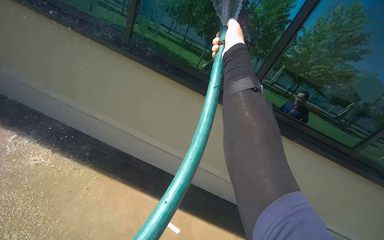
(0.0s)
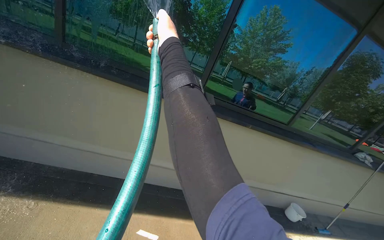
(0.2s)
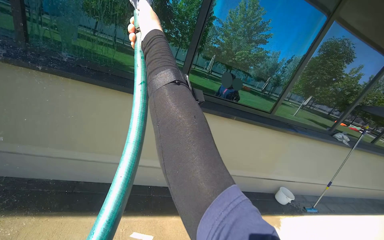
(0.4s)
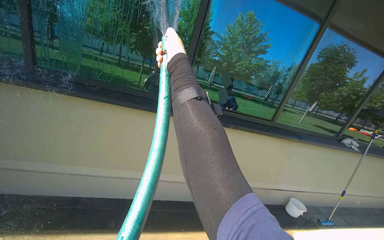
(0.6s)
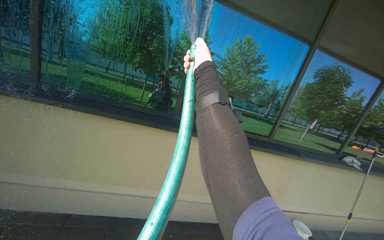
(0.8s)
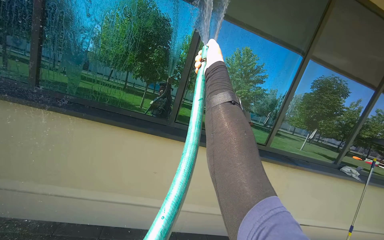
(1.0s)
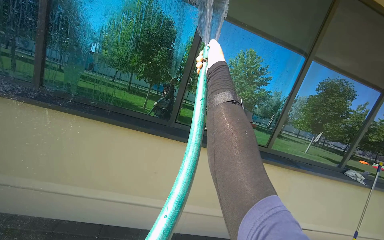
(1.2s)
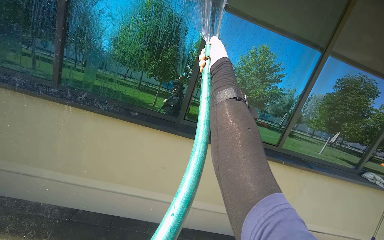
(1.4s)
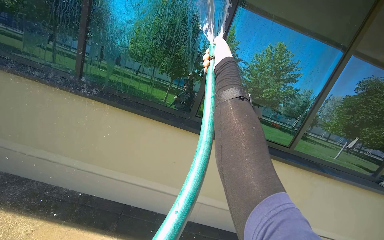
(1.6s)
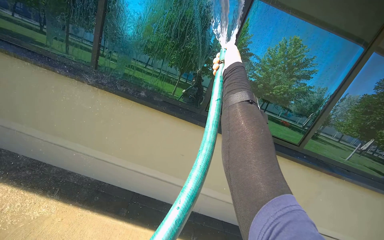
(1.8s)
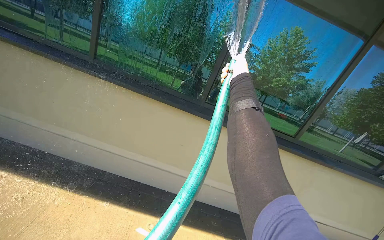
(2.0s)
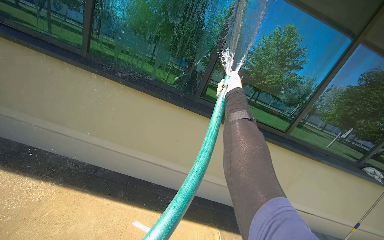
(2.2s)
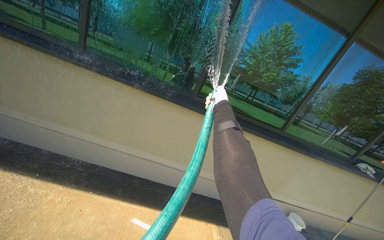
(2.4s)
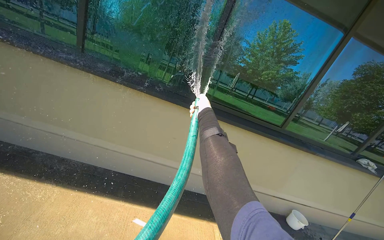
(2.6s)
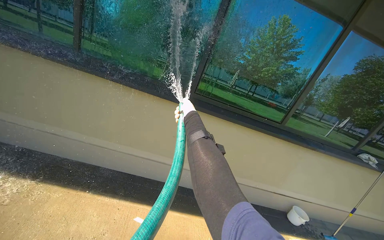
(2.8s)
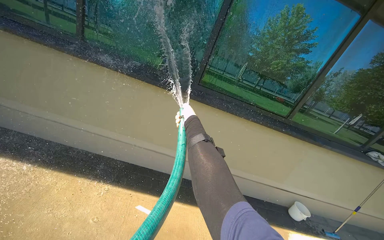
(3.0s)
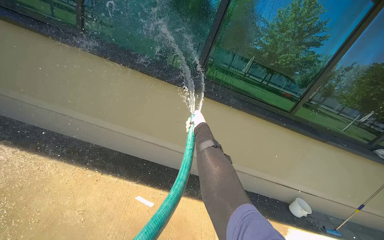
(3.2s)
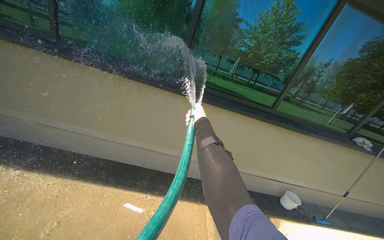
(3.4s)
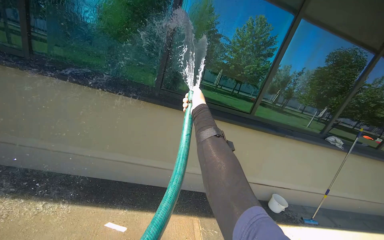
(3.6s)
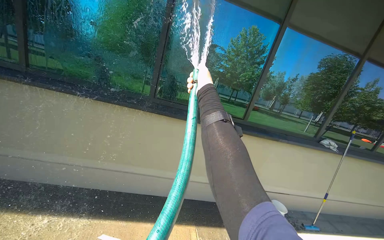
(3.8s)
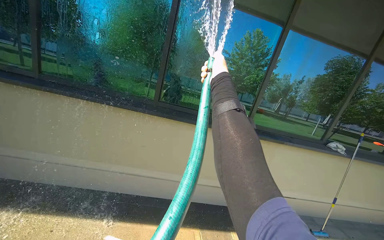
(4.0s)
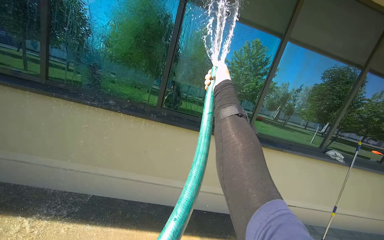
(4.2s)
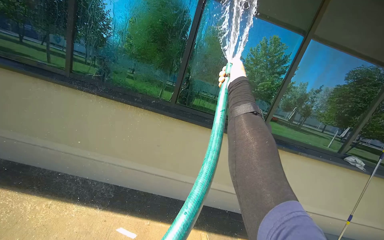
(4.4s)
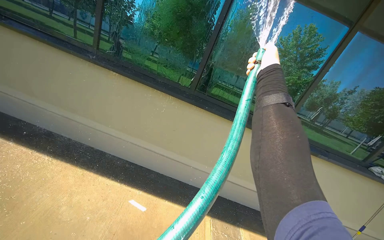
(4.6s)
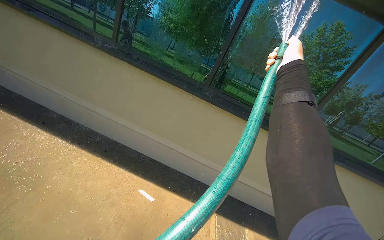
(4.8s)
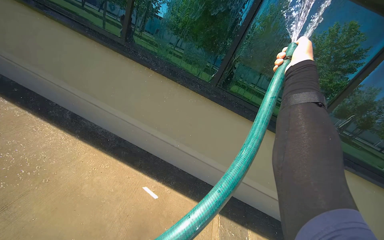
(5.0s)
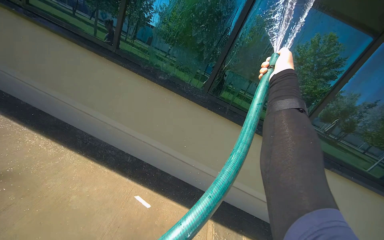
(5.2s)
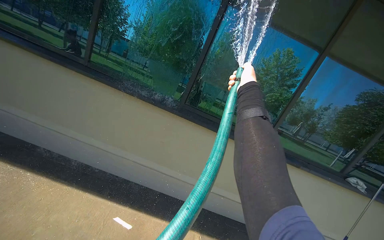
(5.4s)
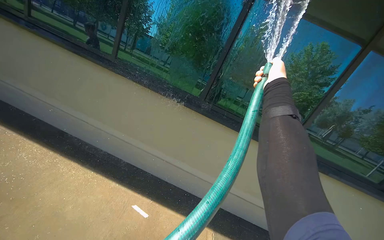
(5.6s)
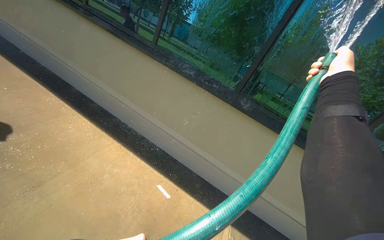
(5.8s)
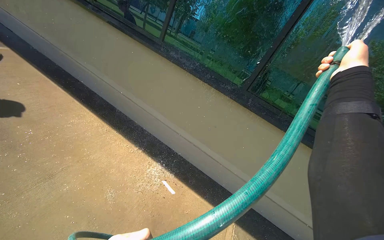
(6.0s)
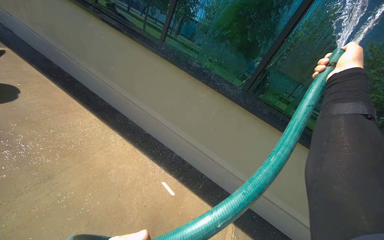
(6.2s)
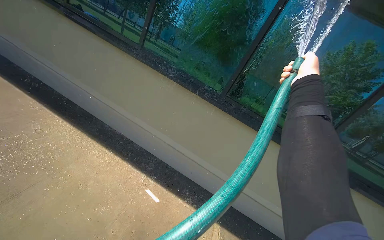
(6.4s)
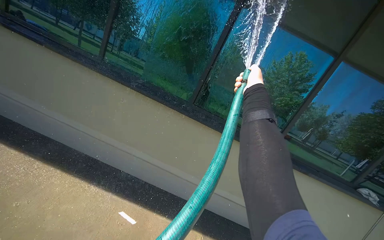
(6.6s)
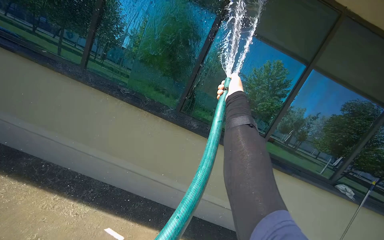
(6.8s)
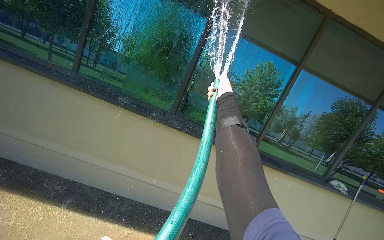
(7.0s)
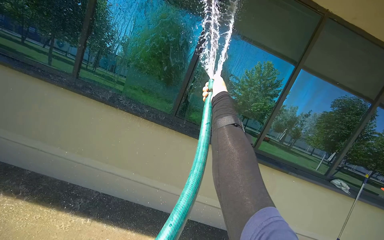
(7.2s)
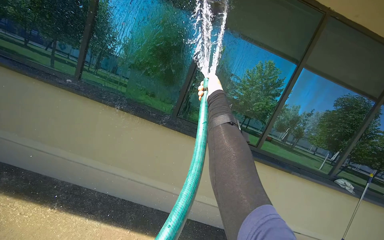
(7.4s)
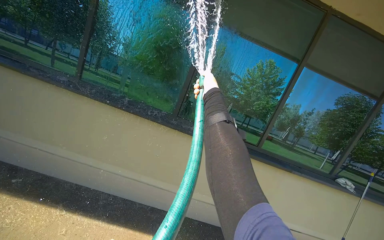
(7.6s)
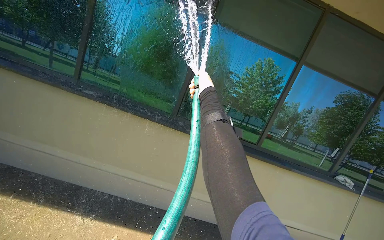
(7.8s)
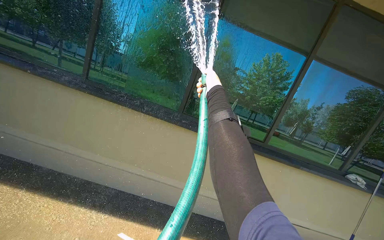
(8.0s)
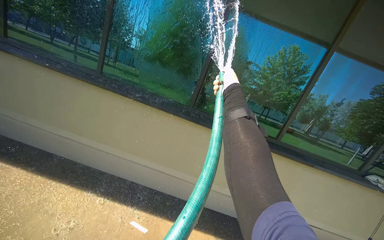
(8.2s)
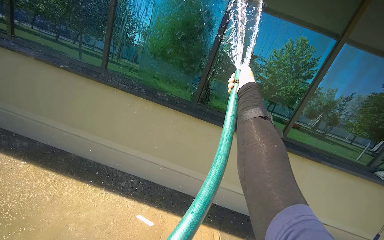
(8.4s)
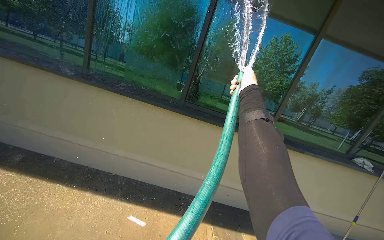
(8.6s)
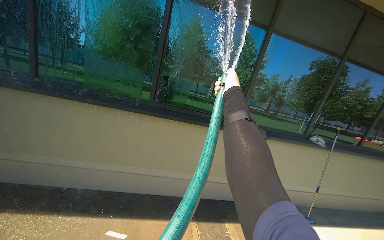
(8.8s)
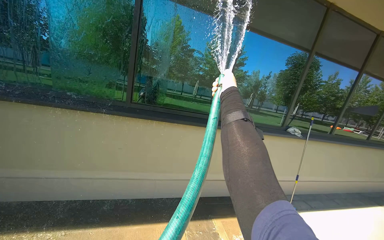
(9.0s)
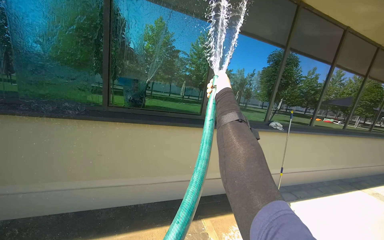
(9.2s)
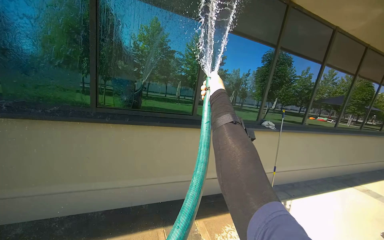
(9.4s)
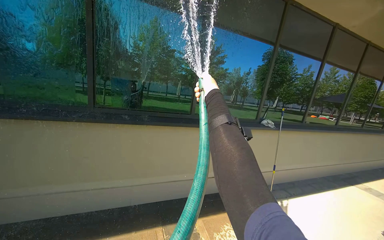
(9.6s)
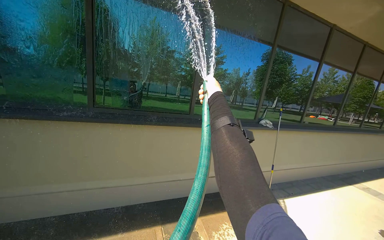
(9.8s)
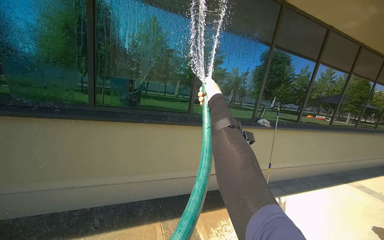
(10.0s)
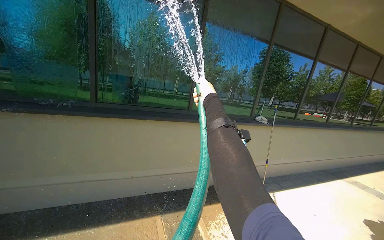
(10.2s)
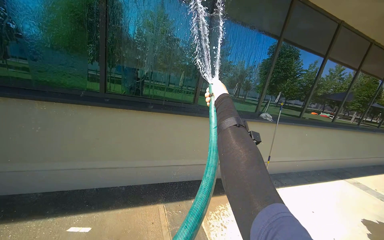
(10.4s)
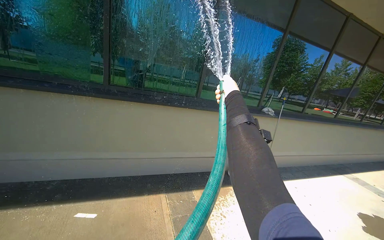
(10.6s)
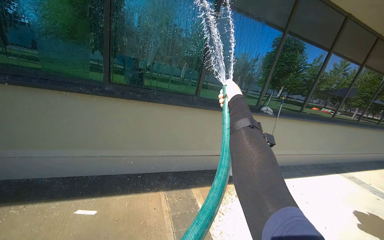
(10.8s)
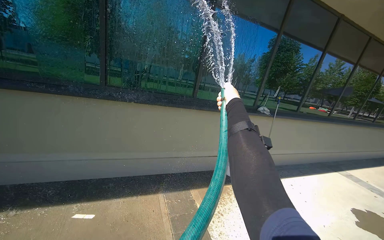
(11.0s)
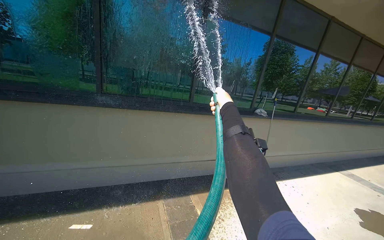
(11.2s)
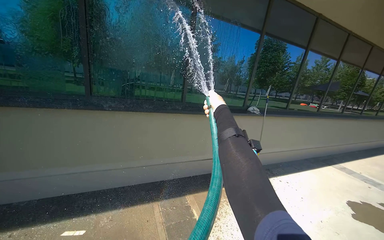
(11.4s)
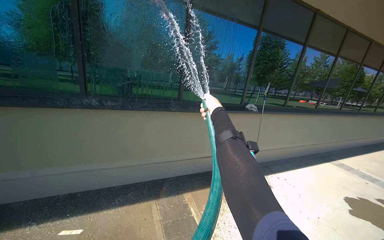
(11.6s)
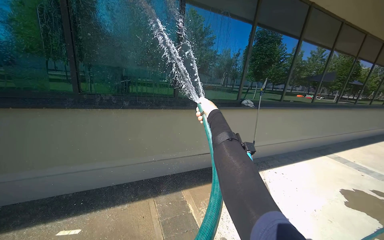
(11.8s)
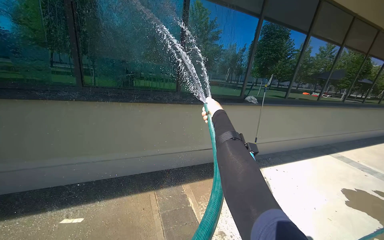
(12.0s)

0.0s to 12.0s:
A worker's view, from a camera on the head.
Job: sweeping floor.
The whole recording: Rinsing Windows and Concrete Ground. The worker rinses the windows and the concrete ground next to the building with a water hose.
1.6s to 3.0s: The right hand moves down the picture, approximately 35 cm.
3.0s to 4.4s: The right hand heads to the right and up the picture, covering approximately 40 cm.
4.4s to 6.0s: The head rotates about 25 degrees to the left. The right hand is displaced nearer to the camera by about 10 cm.
6.0s to 7.6s: The wearer looks approximately 25 degrees further to the right.
7.6s to 9.0s: The right hand is displaced to the right by roughly 15 cm.
10.4s to 12.0s: The right hand shifts approximately 15 cm down the picture.

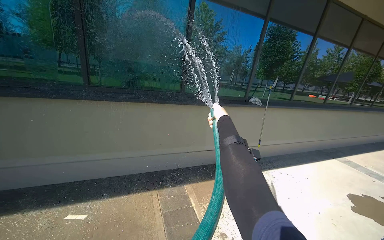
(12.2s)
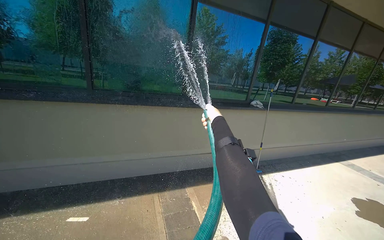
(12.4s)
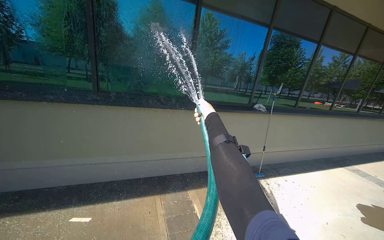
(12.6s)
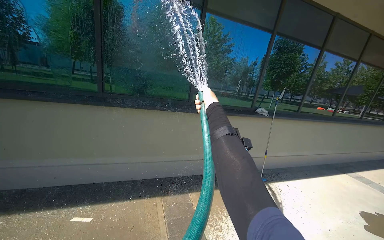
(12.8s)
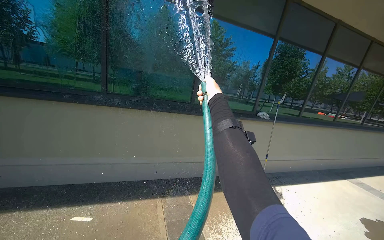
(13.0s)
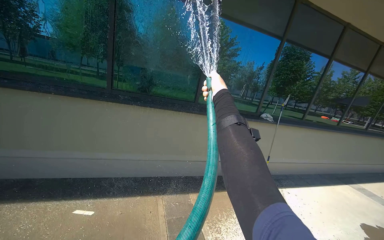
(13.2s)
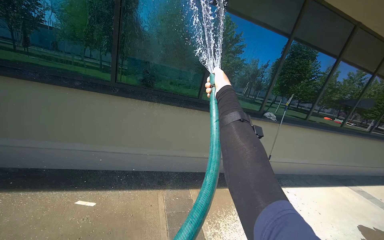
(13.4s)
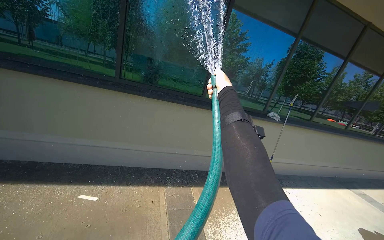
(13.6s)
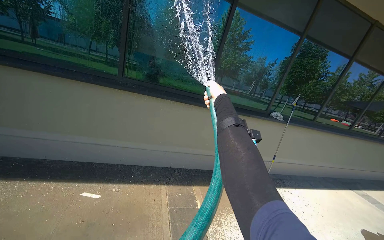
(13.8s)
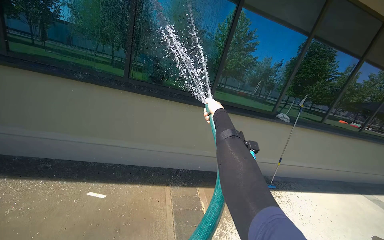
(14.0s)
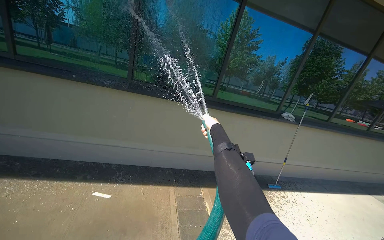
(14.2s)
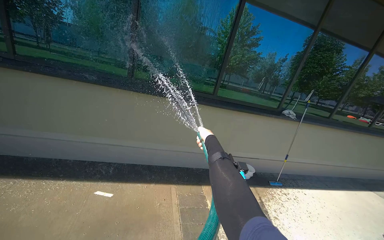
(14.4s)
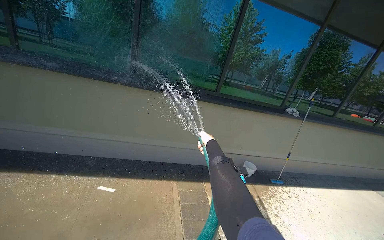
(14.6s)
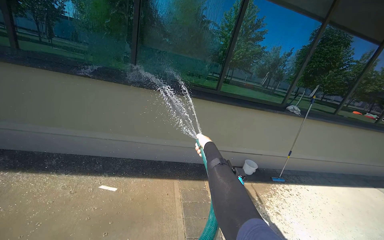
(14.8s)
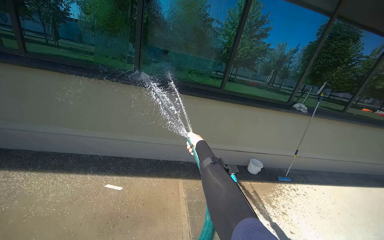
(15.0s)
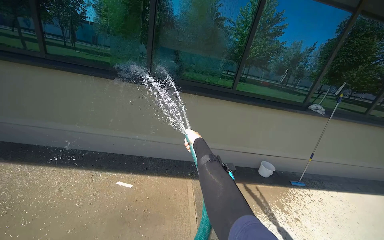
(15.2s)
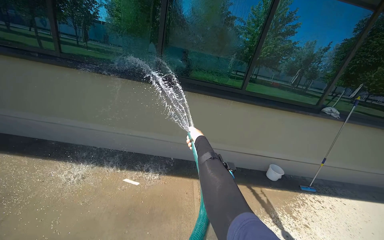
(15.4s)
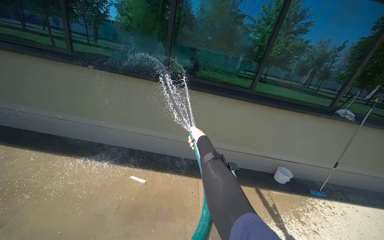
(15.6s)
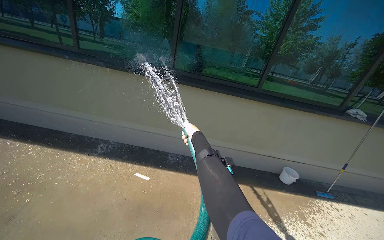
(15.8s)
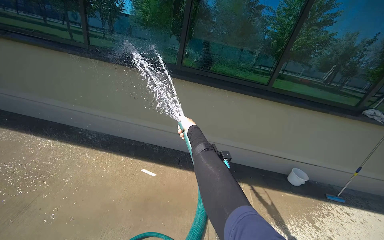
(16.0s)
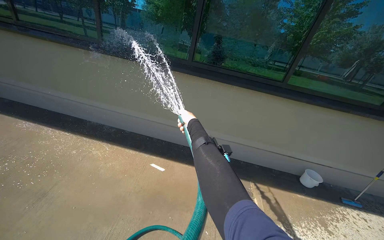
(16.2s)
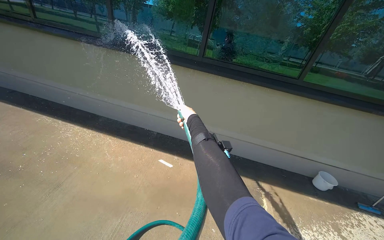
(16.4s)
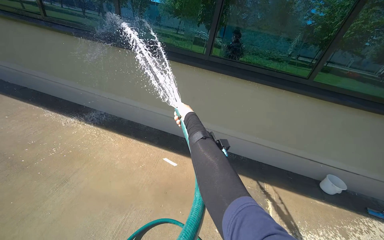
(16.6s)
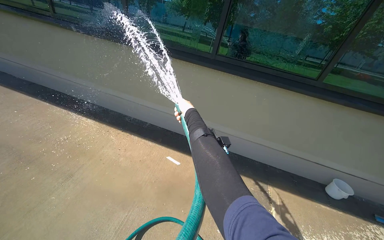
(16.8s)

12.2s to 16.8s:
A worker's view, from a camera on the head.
Job: sweeping floor.
The whole recording: Rinsing Windows and Concrete Ground. The worker rinses the windows and the concrete ground next to the building with a water hose.
12.2s to 13.8s: The right hand heads up the picture, covering roughly 10 cm.
13.8s to 15.2s: The right hand is displaced to the left, down the picture and farther from the camera by some 30 cm.
15.2s to 16.8s: The wearer's head swings roughly 20 degrees to the left.

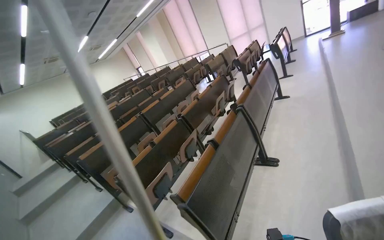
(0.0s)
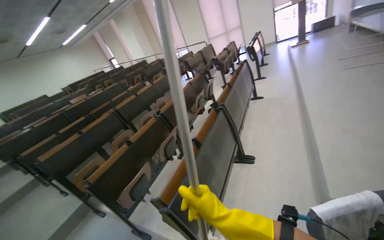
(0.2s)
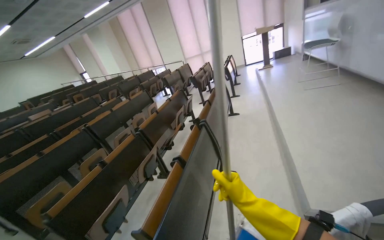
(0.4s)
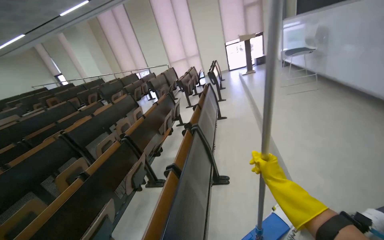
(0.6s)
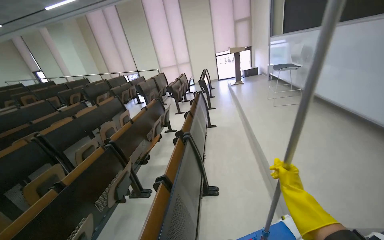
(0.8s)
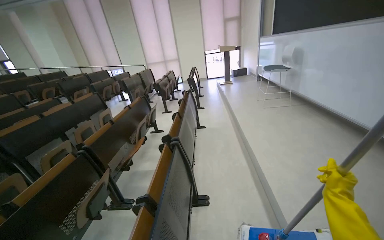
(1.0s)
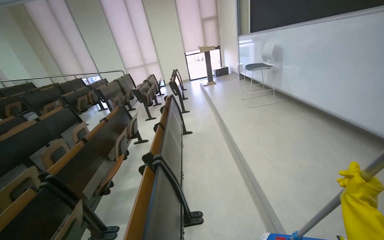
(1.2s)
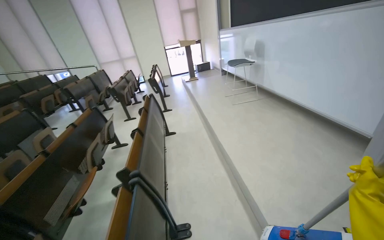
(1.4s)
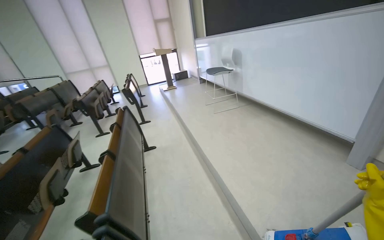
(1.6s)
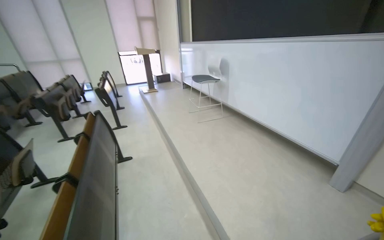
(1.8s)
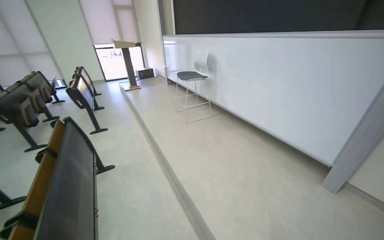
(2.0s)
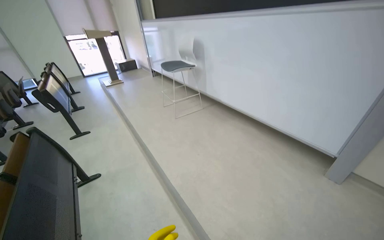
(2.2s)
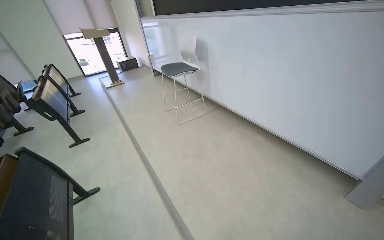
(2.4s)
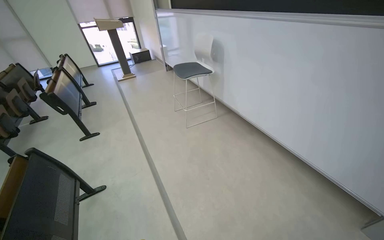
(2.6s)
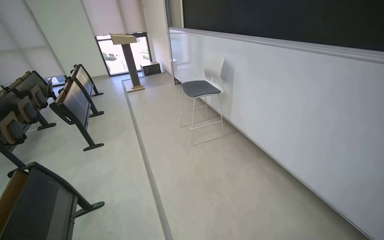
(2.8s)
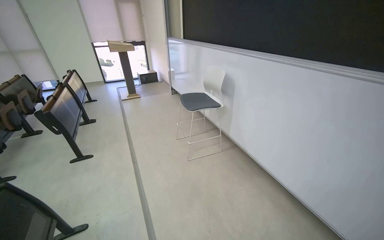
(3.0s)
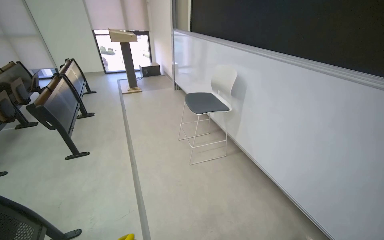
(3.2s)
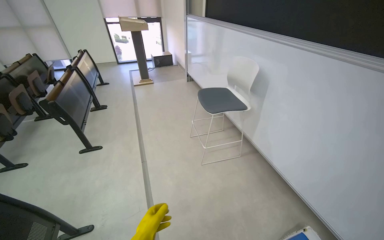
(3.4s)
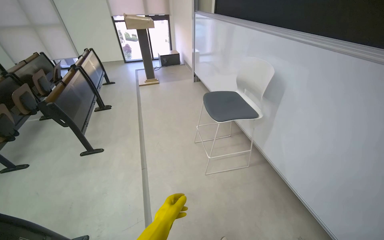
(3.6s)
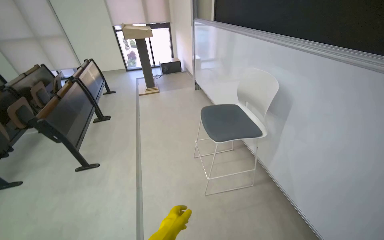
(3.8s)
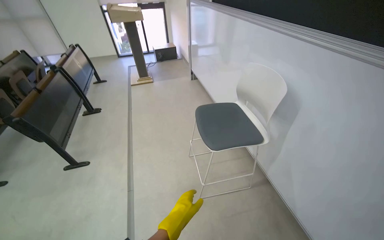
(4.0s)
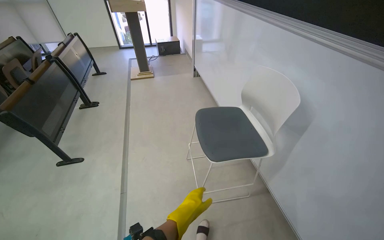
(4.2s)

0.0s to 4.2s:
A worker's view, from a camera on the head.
Job: mopping floor.
The whole recording: Mopping lecture hall floor. The worker mops the floor of the lecture hall, moving chairs and re-wetting the mop as needed.
0.0s to 1.4s: The wearer moves approximately 70 cm. The view swings approximately 45 degrees to the right.
2.8s to 4.2s: The wearer moves about 1 m.
